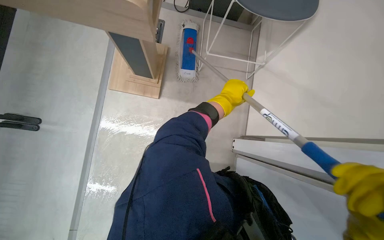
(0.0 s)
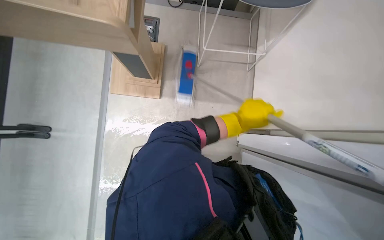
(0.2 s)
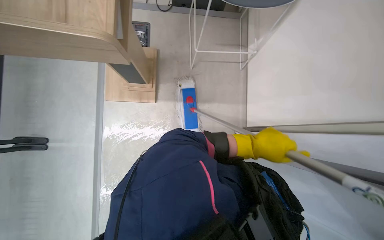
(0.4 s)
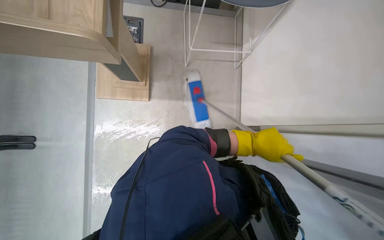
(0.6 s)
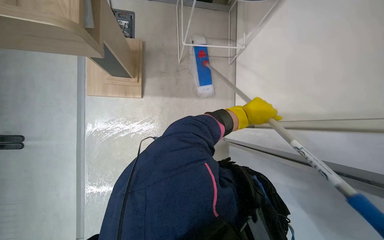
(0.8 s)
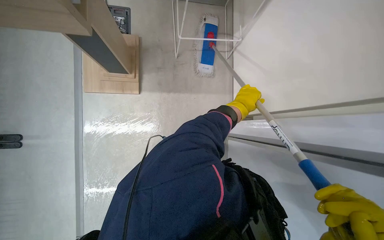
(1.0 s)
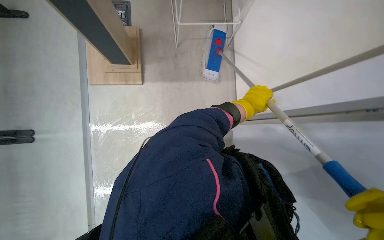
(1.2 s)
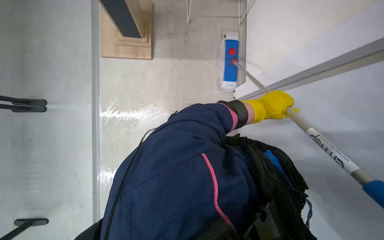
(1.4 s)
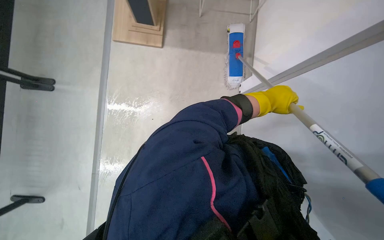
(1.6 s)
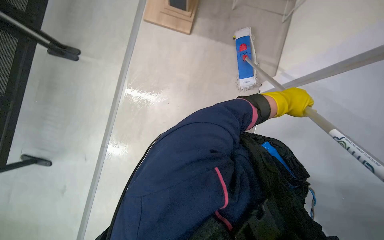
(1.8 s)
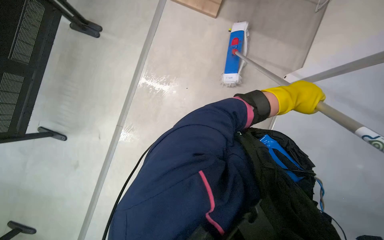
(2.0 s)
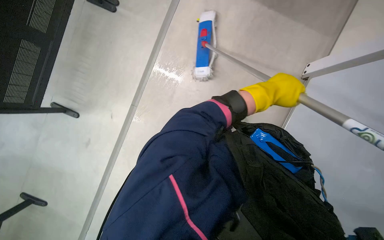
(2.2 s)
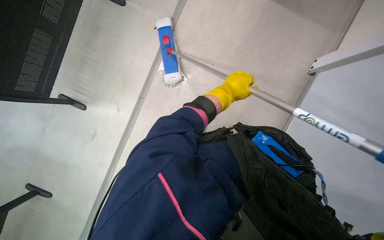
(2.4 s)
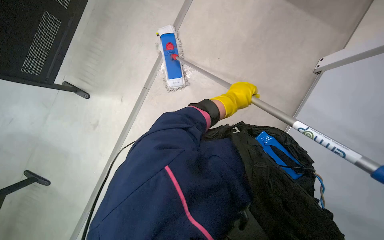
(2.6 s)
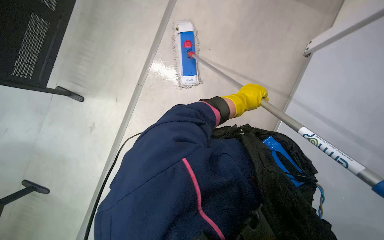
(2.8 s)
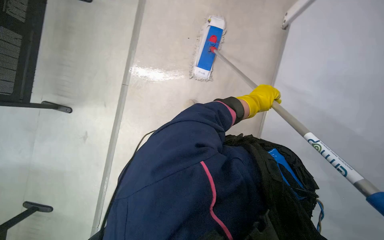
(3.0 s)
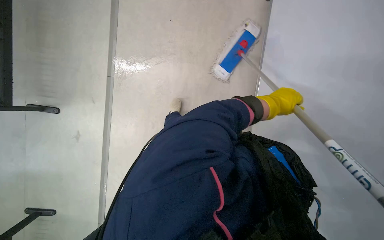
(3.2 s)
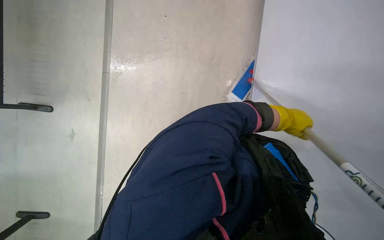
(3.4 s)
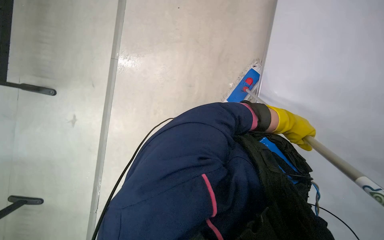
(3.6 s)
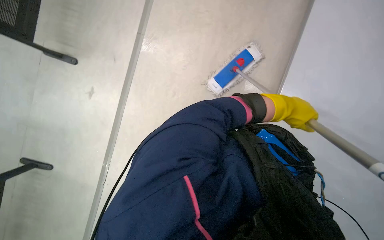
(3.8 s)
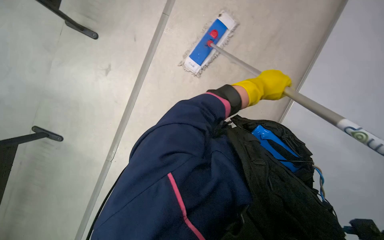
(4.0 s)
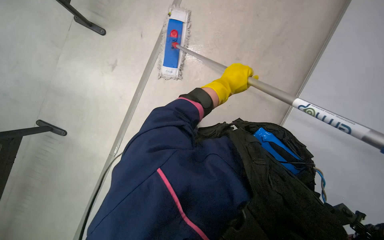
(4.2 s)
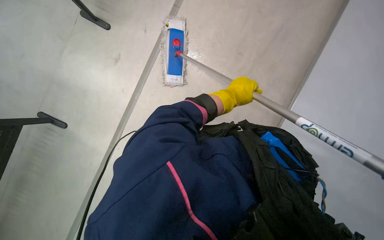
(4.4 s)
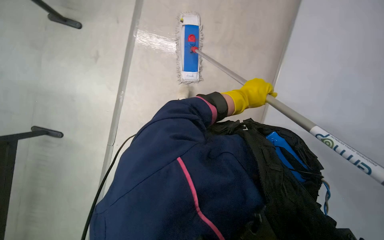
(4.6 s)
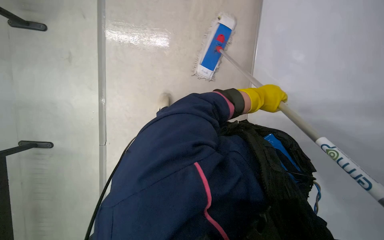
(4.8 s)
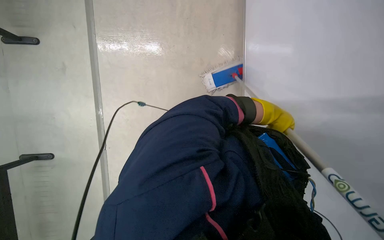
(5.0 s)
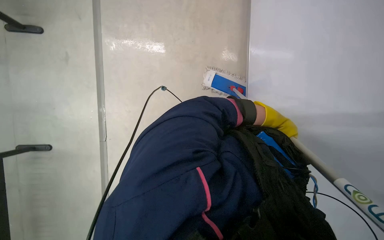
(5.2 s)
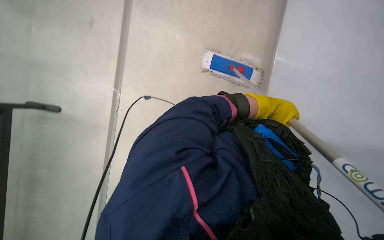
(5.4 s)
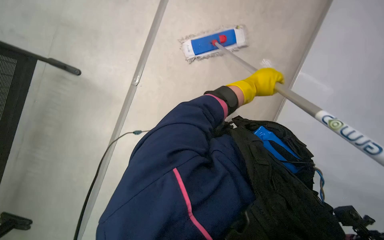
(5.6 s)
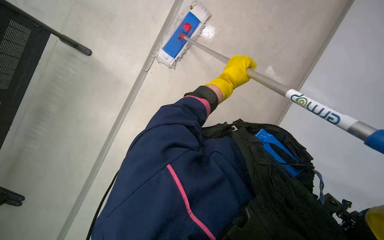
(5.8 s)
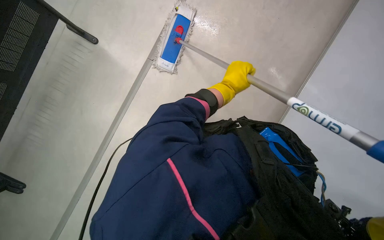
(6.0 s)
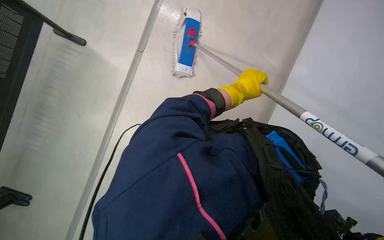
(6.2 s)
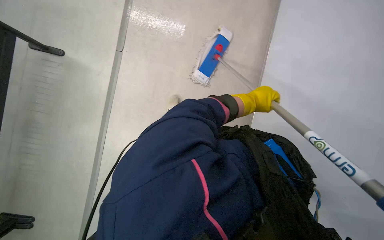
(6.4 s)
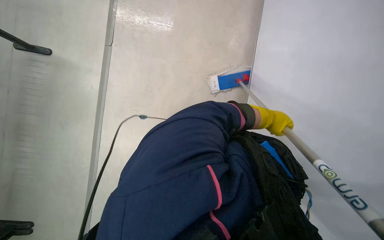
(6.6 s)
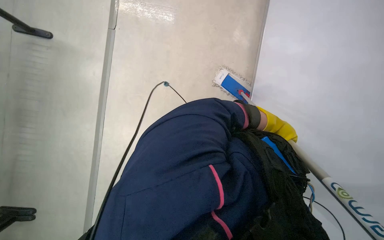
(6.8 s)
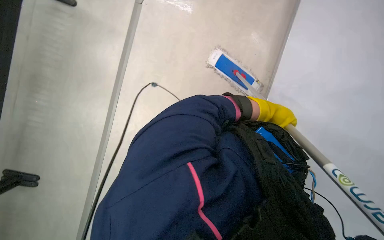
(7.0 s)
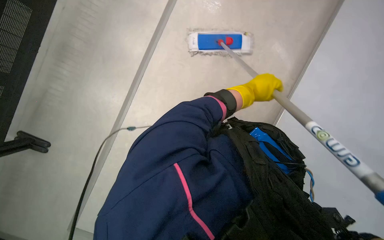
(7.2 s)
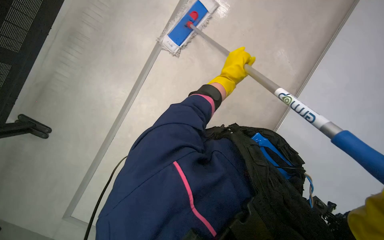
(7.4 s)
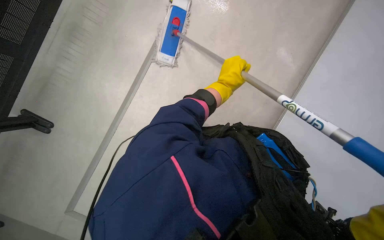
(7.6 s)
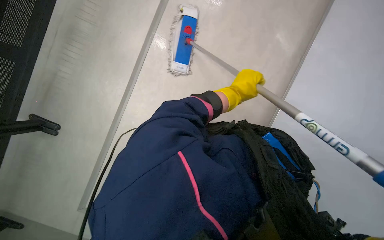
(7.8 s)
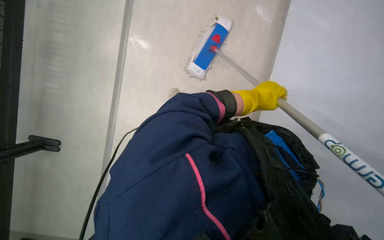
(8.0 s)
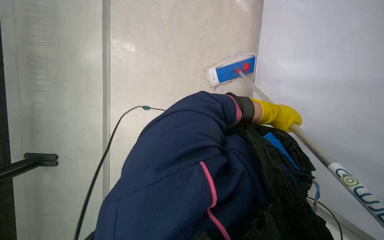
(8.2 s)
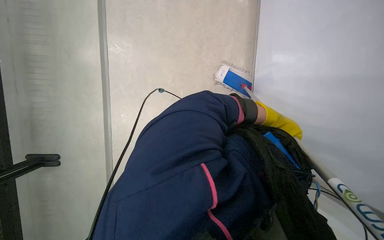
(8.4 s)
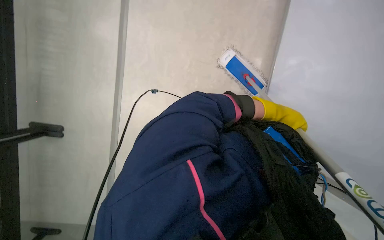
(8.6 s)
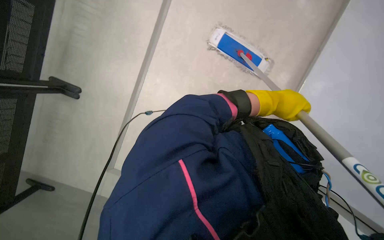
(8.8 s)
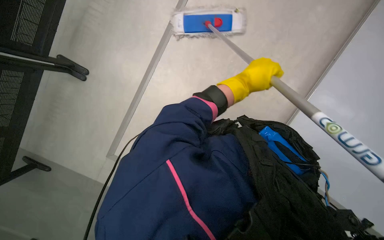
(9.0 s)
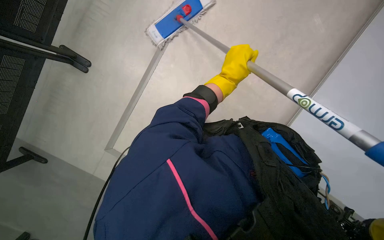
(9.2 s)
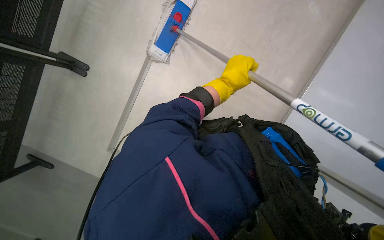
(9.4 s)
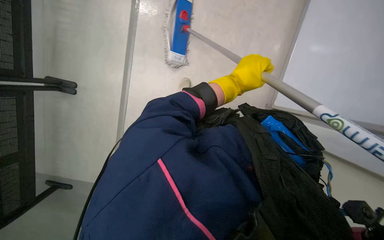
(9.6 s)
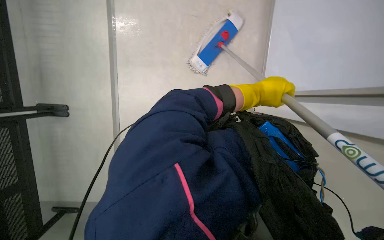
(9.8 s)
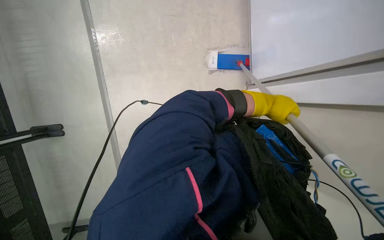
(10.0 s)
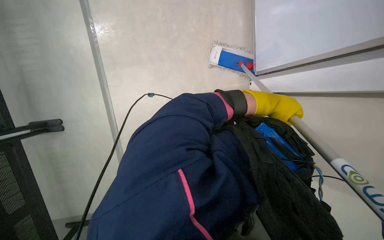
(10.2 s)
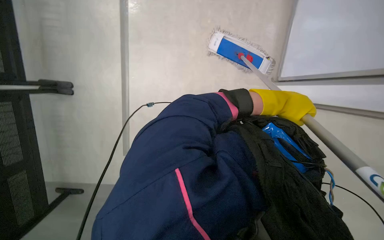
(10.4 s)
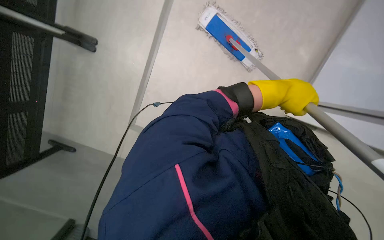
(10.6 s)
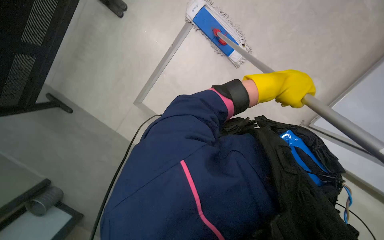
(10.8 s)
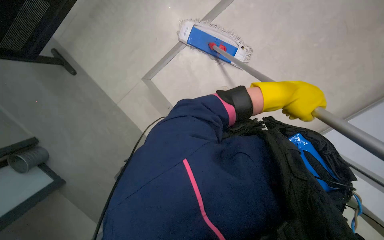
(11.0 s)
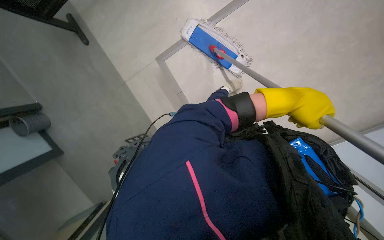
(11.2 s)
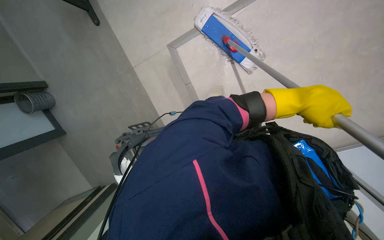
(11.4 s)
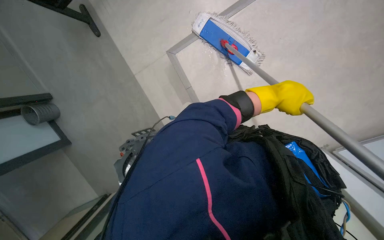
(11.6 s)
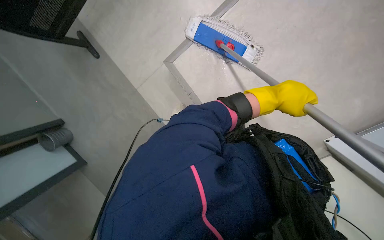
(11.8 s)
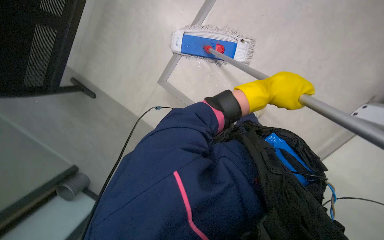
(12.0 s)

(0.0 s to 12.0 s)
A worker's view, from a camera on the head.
Job: mopping floor.
The whole recording: Mopping floor. The worker mops the floor, periodically changing the mop head.
0.0 s - 1.6 s: The left hand shifts about 15 cm to the right, and moves approximately 15 cm down the picture and comes back.
1.6 s - 3.0 s: The scene turns roughly 30 degrees clockwise in the picture. The left hand shifts some 20 cm to the left.
3.0 s - 4.4 s: The left hand moves roughly 15 cm to the right and comes back.
6.0 s - 7.6 s: The left hand travels to the right and back again, approximately 20 cm each way.
7.6 s - 9.0 s: The left hand moves about 25 cm to the right and comes back.
9.0 s - 10.4 s: The left hand heads to the right and down the picture, covering approximately 25 cm.

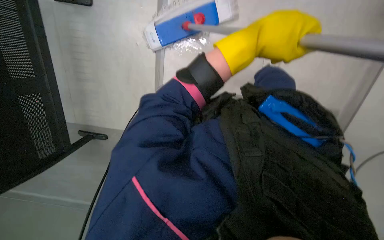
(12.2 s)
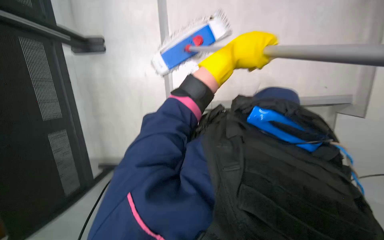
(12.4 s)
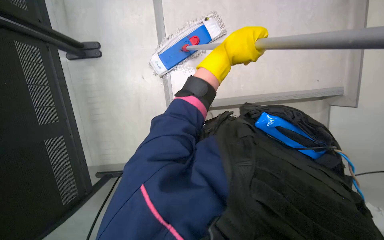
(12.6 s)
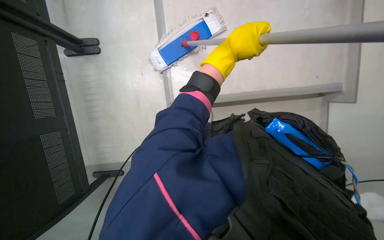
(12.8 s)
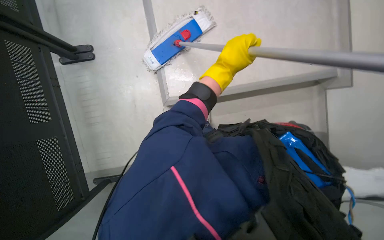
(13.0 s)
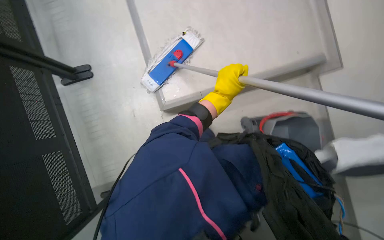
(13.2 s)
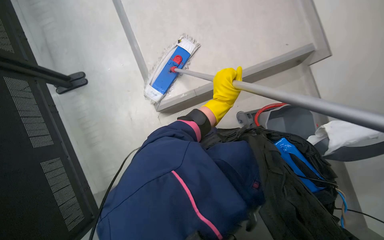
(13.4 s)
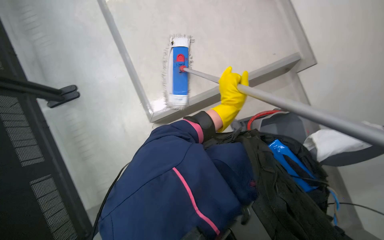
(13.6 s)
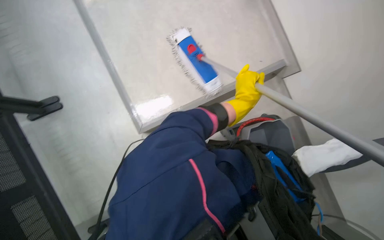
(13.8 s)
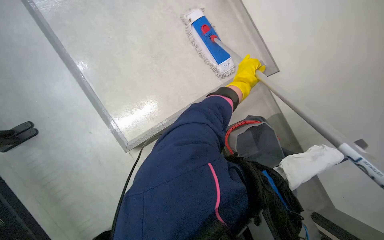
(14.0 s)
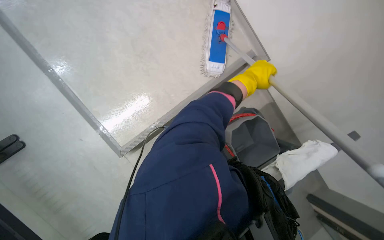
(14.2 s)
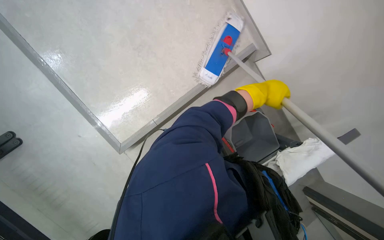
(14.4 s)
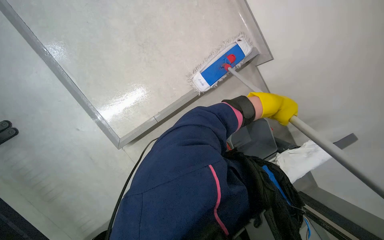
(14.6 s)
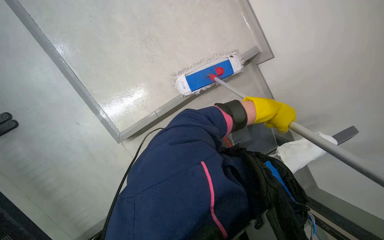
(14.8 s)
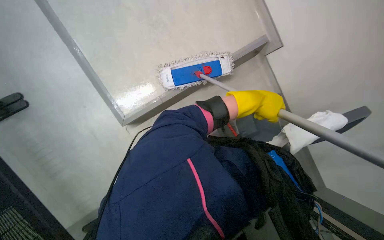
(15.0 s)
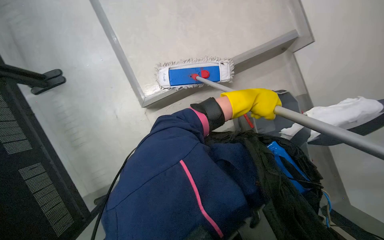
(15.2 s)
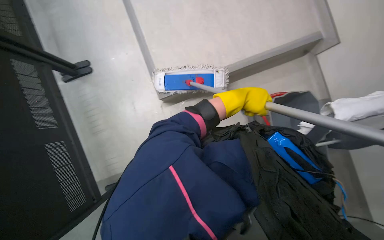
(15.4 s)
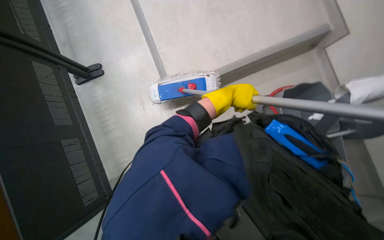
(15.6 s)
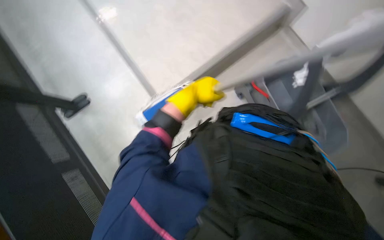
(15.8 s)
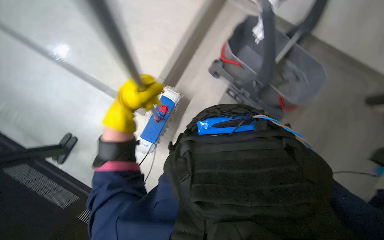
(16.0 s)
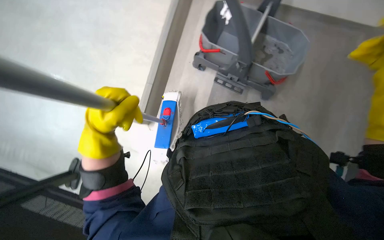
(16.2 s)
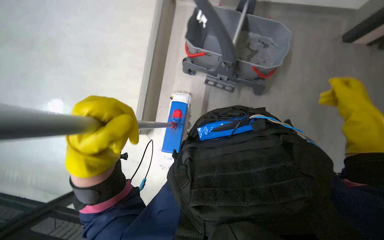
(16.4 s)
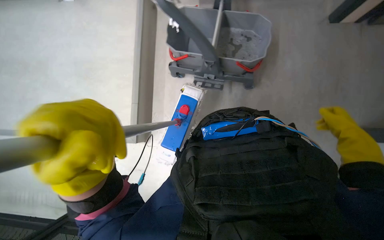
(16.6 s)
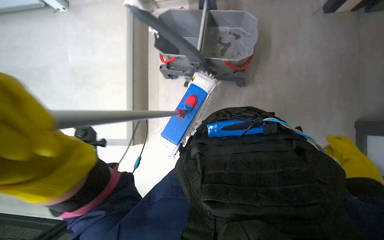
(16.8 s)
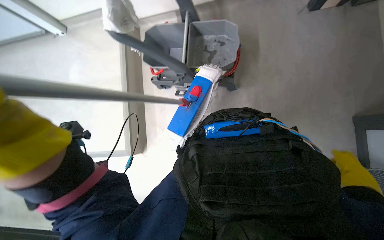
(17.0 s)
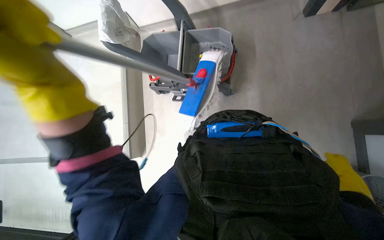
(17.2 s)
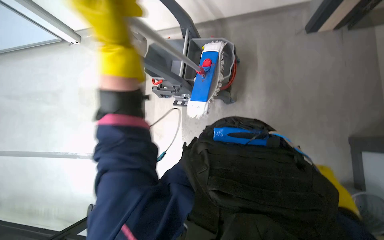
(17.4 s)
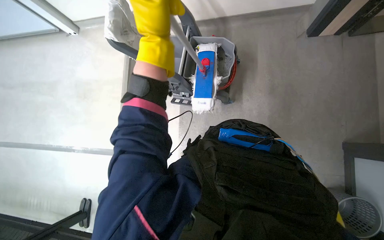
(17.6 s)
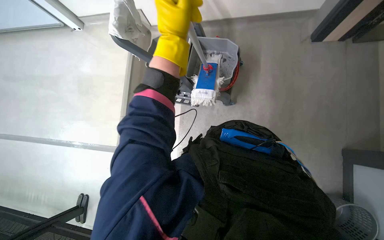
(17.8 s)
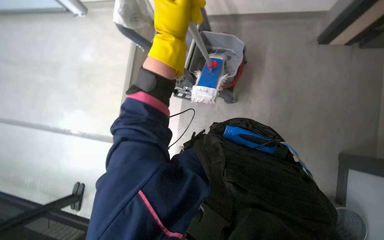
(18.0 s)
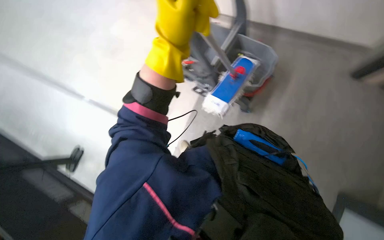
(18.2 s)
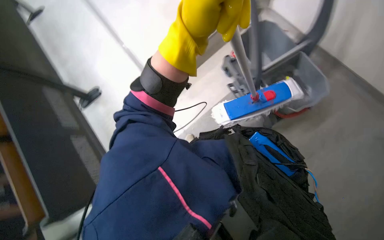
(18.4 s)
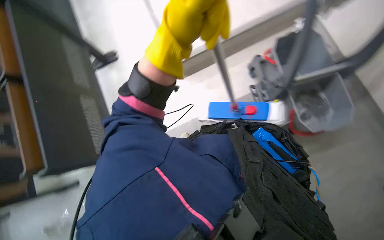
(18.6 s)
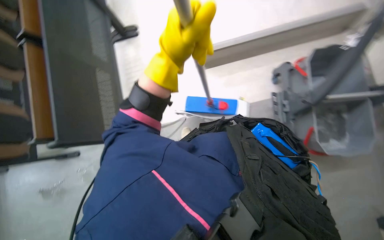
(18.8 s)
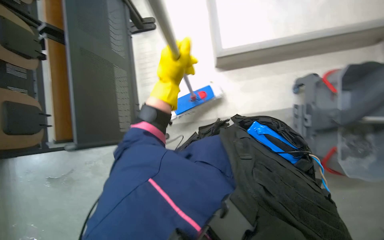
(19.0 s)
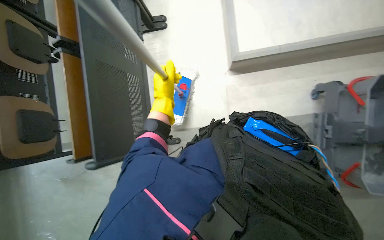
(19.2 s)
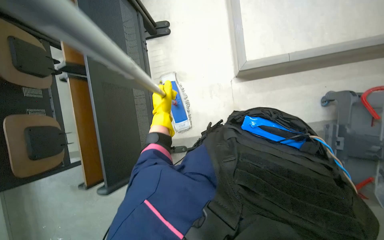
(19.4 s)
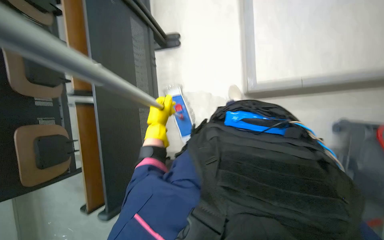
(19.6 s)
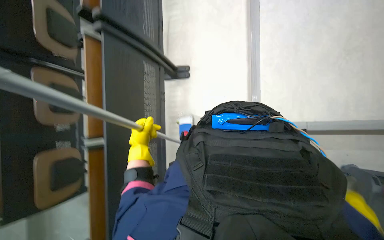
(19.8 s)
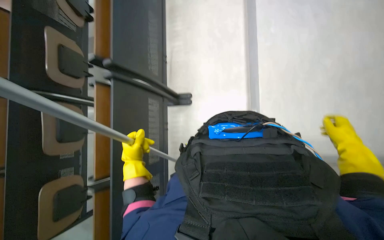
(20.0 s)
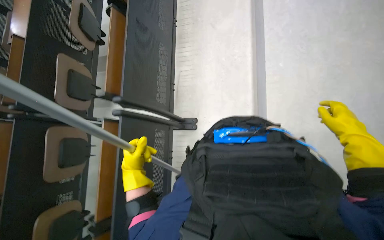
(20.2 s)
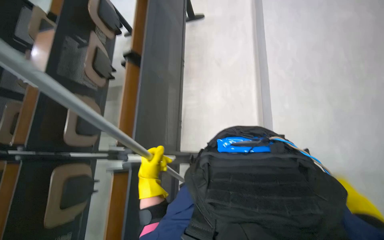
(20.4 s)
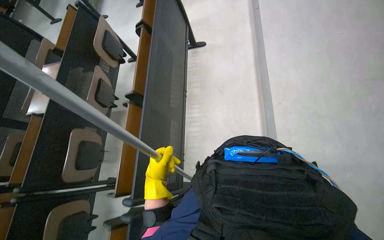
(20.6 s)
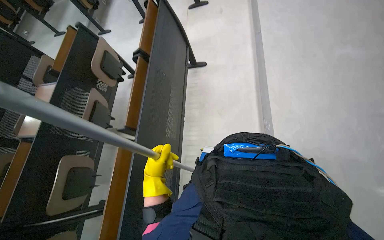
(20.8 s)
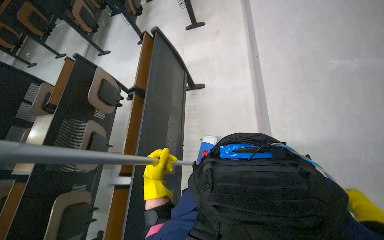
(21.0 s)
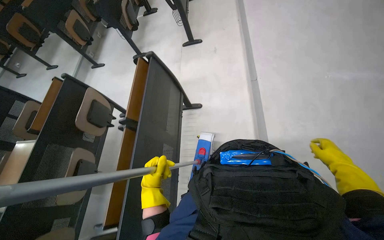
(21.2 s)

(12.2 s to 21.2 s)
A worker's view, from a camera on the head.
Job: mopping floor.
The whole recording: Mopping floor. The worker mops the floor, periodically changing the mop head.
13.8 s - 15.2 s: The left hand travels to the right and back again, about 10 cm each way.
15.2 s - 16.6 s: The scene turns some 70 degrees counterclockwise in the picture.
16.6 s - 18.2 s: The left hand travels up the picture and to the right by about 30 cm.
18.2 s - 19.8 s: The left hand goes about 30 cm farther from the camera, to the left and down the picture.
19.8 s - 21.2 s: The camera pitches upward, by approximately 35 degrees.
